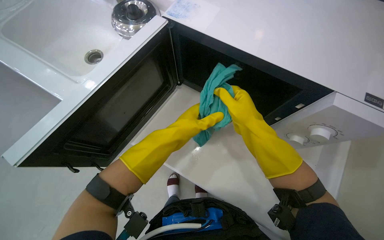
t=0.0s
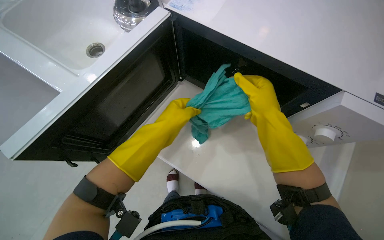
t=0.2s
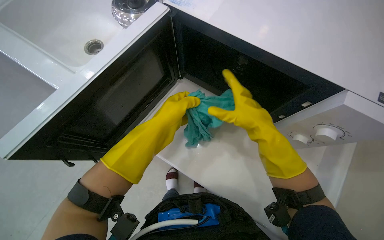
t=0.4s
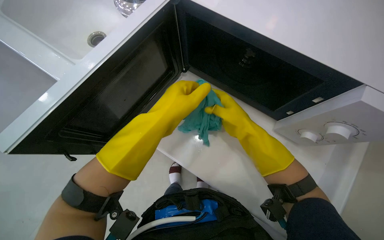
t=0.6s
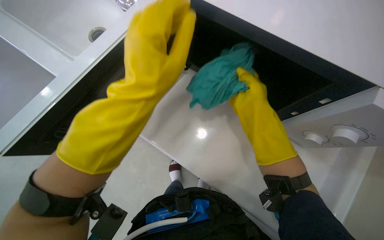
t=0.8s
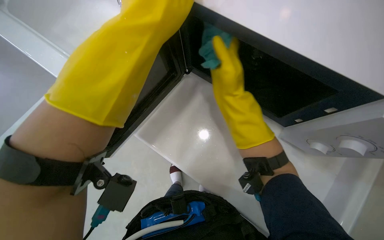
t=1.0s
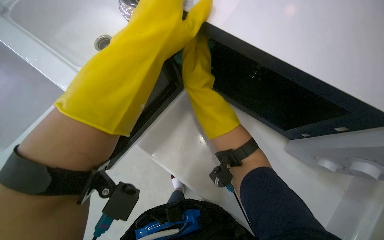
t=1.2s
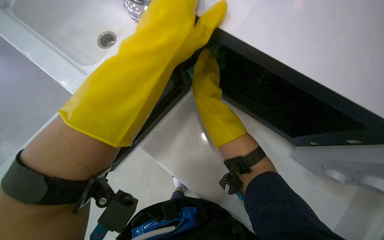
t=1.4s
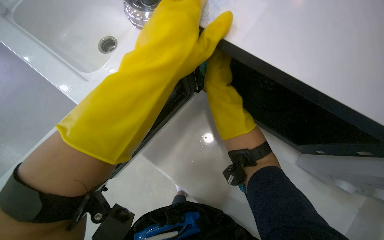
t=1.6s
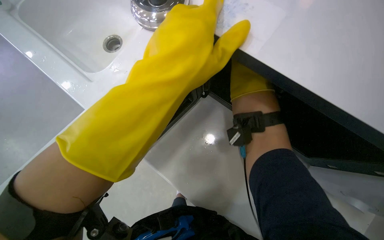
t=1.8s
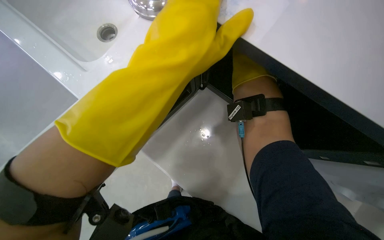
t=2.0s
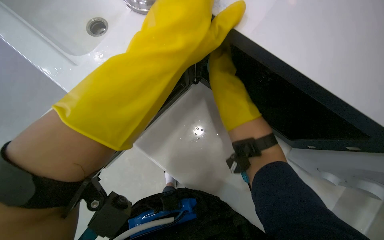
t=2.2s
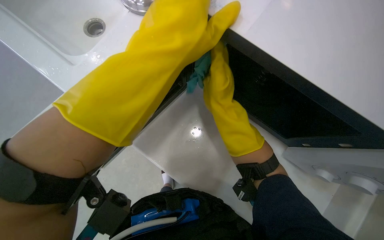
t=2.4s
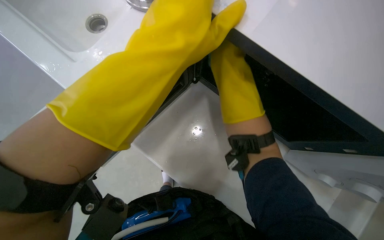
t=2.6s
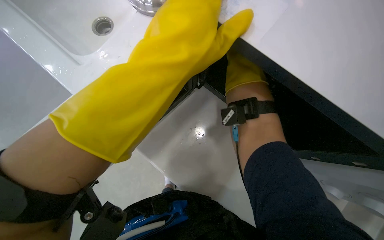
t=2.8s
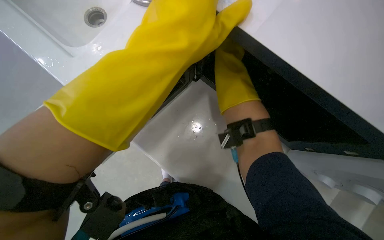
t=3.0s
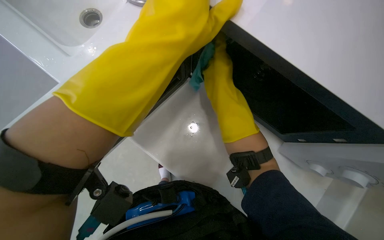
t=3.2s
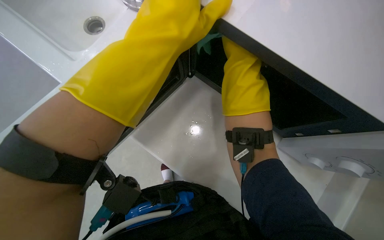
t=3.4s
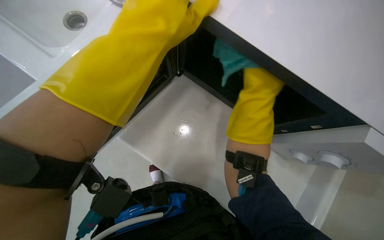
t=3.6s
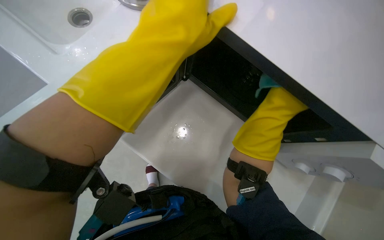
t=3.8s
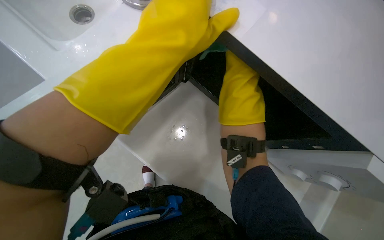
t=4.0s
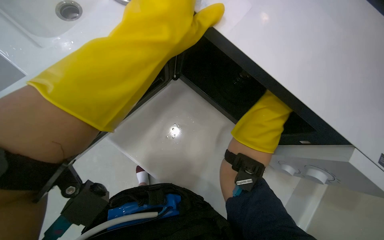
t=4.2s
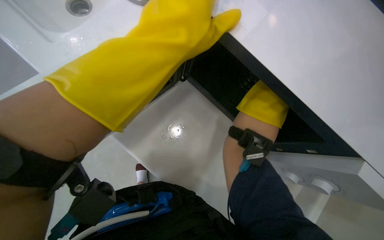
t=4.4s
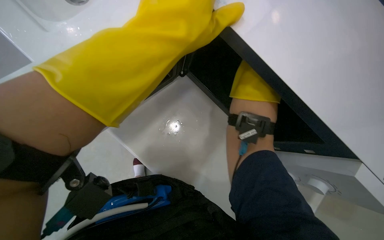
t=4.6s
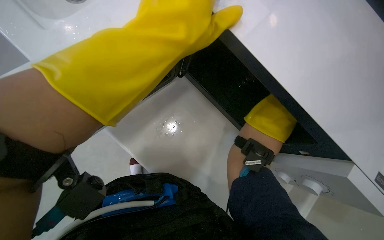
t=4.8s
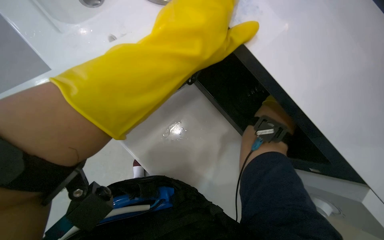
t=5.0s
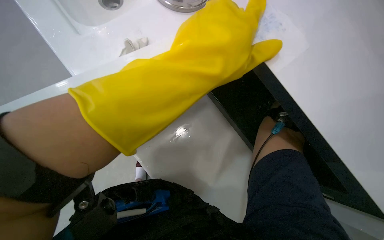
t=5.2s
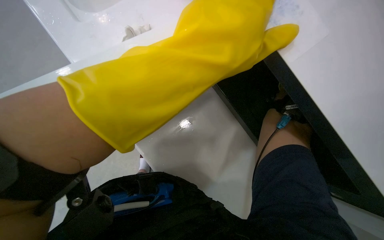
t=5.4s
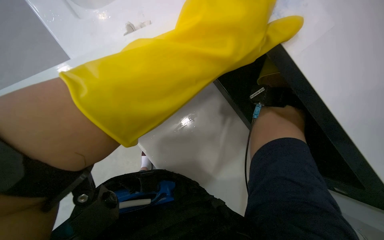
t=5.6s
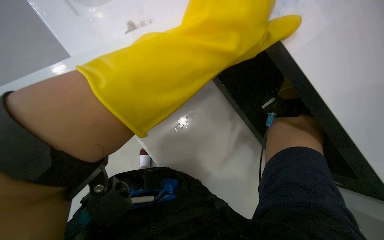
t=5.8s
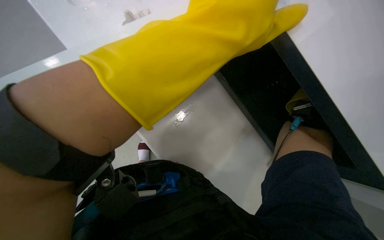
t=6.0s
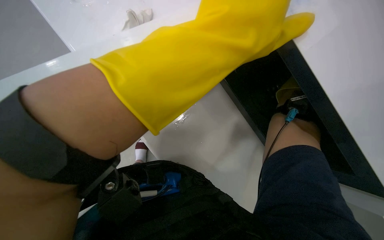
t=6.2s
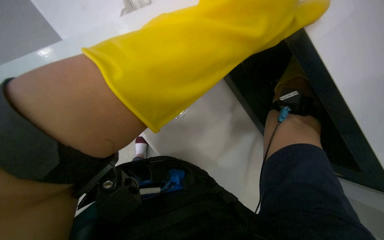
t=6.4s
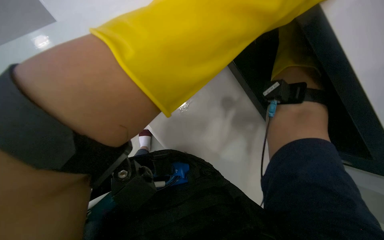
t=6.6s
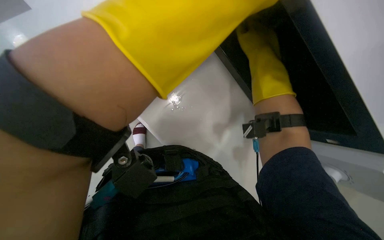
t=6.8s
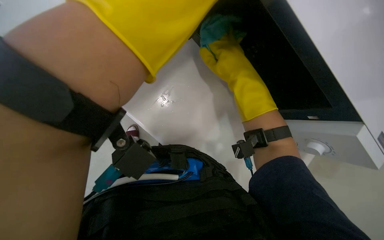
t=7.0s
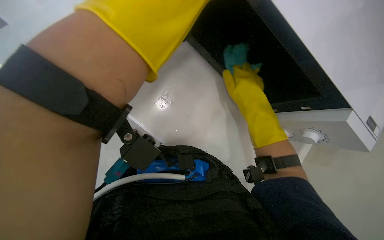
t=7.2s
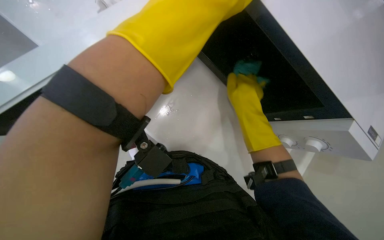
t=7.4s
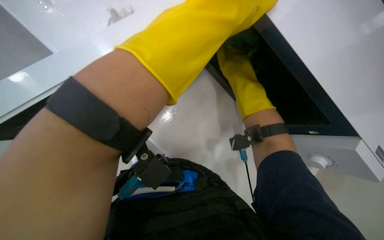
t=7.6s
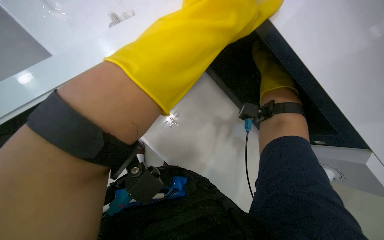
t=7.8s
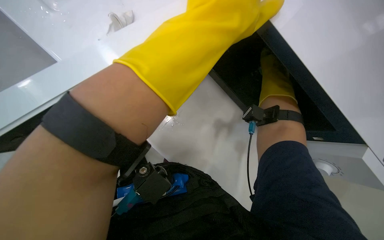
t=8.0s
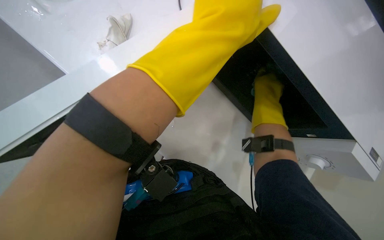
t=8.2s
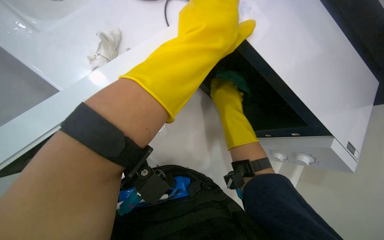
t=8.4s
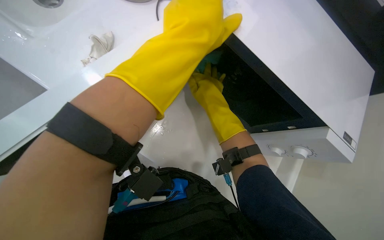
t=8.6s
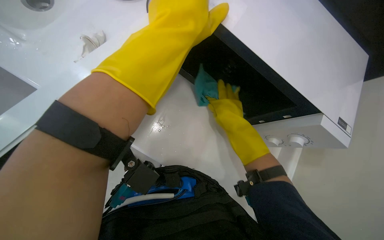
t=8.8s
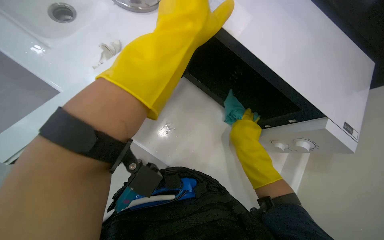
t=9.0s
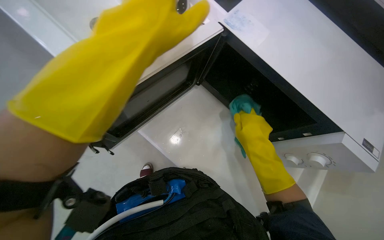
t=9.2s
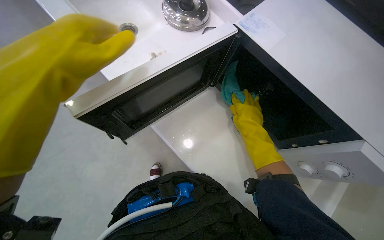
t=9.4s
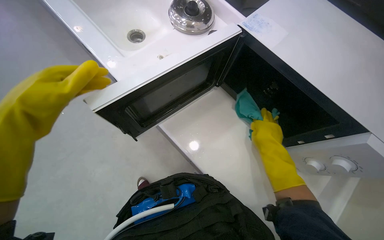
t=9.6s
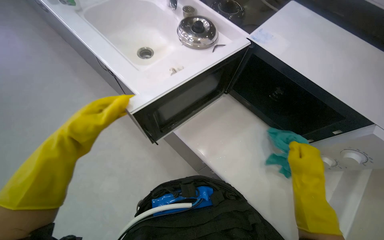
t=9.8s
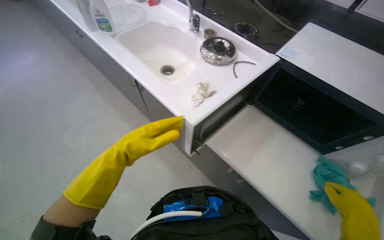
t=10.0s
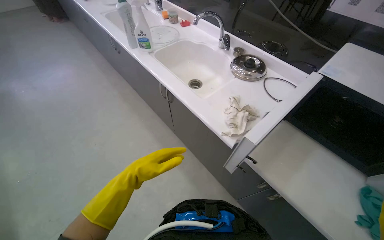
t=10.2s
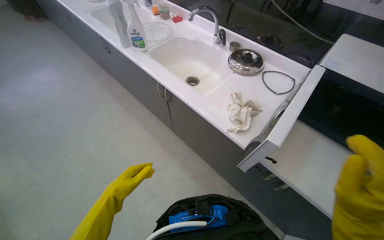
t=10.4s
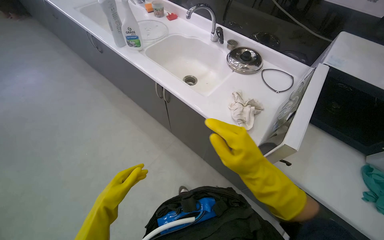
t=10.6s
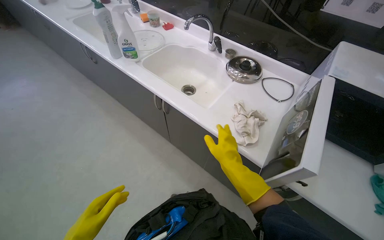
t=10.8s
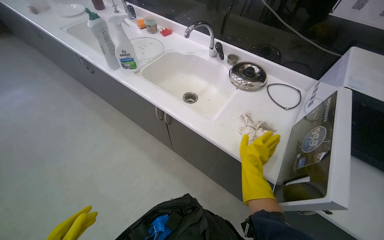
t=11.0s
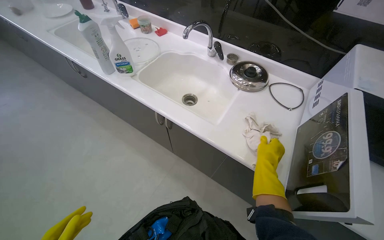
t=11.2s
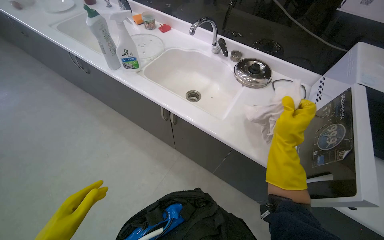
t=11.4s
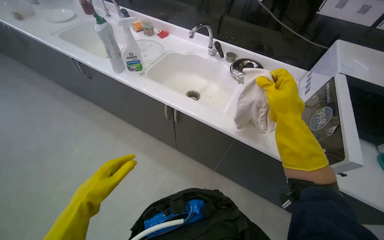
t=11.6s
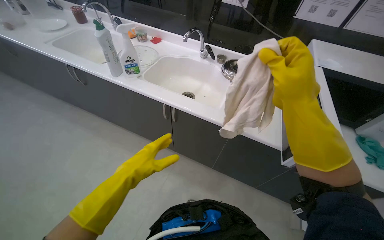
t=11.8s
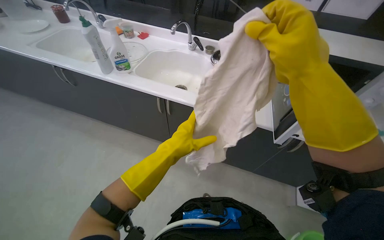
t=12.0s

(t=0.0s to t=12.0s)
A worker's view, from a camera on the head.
Job: cleaning kitchen.
The whole recording: Cleaning microwave. The worker wipes the inside and outside surfaces of the microwave with a cloth.
t=0.0s - t=1.6s: The right hand is displaced to the left and up the picture by about 15 cm.
t=1.6s - t=3.0s: The right hand moves left and right over about 15 cm, changing direction 2 times.
t=3.0s - t=4.4s: The right hand swings left and right, about 15 cm each way, with 2 reversals.
t=6.0s - t=7.6s: The head turns to the left by roughly 20 degrees.
t=7.6s - t=9.0s: The right hand heads down the picture and farther from the camera, covering roughly 20 cm.
t=9.0s - t=10.4s: The camera sweeps to the left, by roughly 20 degrees. The wearer looks roughly 20 degrees further upward. The left hand moves to the left and down the picture, roughly 60 cm.
t=10.4s - t=12.0s: The wearer's head swings some 25 degrees to the right. The right hand is displaced to the left by roughly 40 cm, and travels farther from the camera and back again, some 35 cm each way.

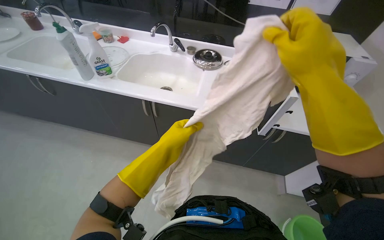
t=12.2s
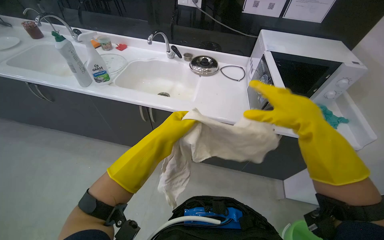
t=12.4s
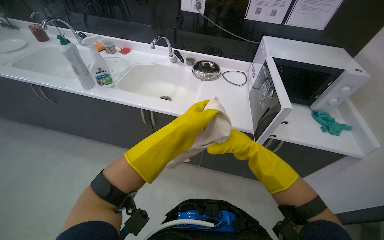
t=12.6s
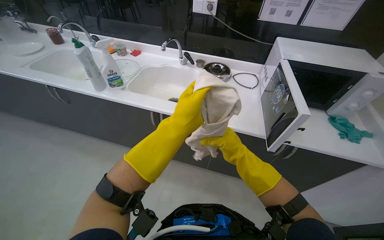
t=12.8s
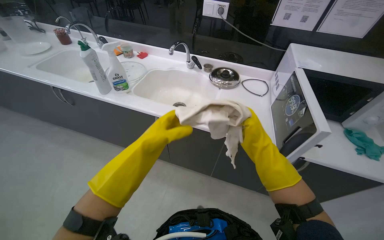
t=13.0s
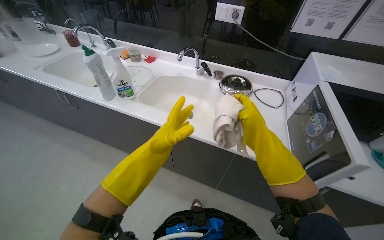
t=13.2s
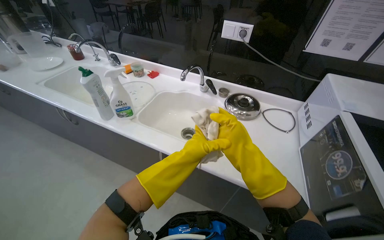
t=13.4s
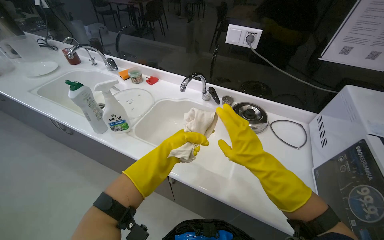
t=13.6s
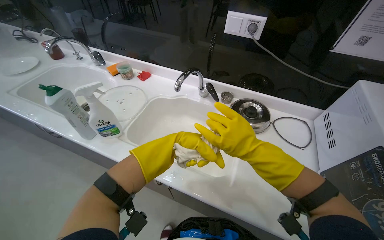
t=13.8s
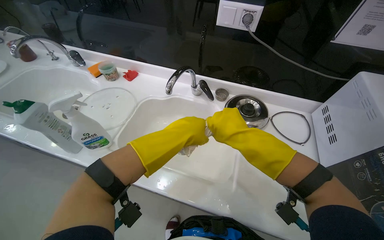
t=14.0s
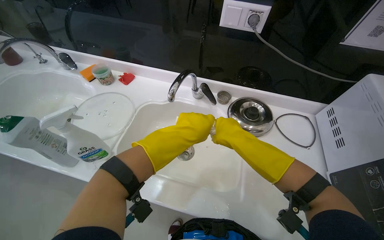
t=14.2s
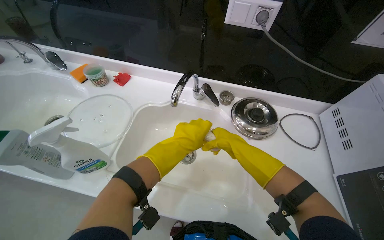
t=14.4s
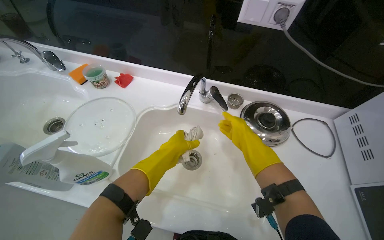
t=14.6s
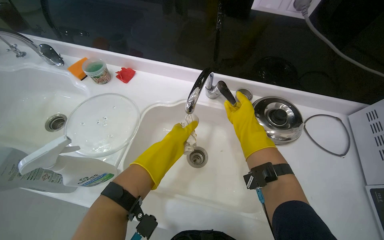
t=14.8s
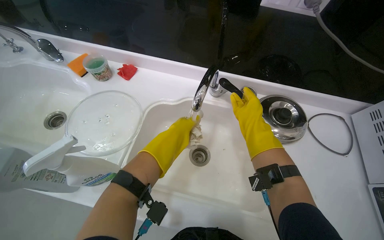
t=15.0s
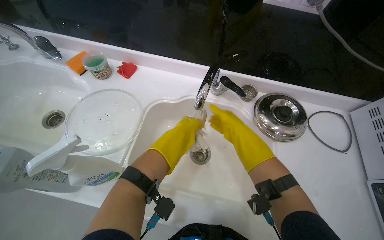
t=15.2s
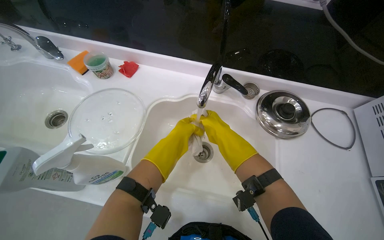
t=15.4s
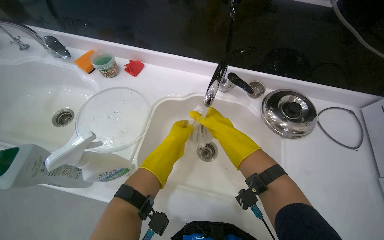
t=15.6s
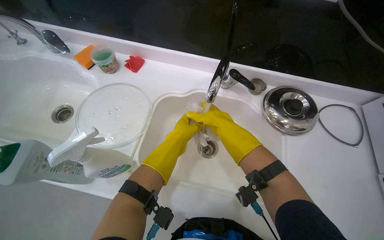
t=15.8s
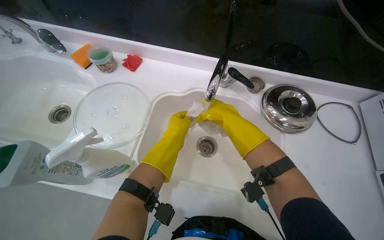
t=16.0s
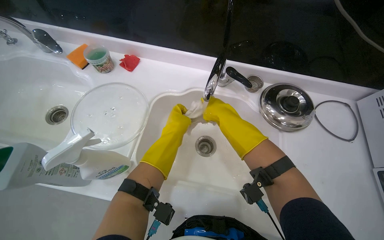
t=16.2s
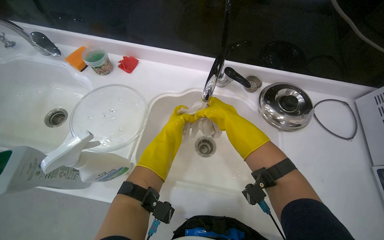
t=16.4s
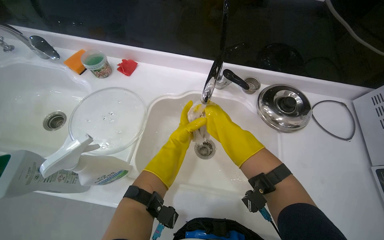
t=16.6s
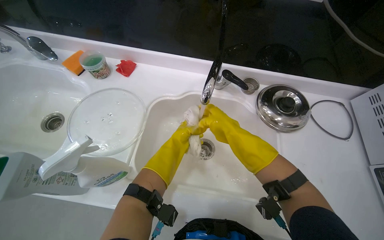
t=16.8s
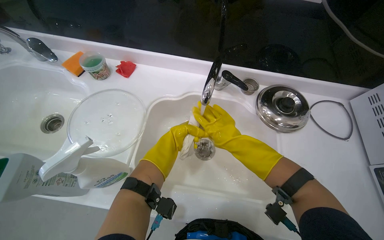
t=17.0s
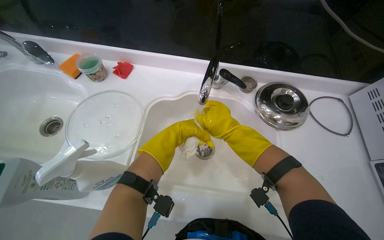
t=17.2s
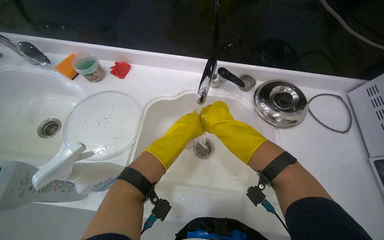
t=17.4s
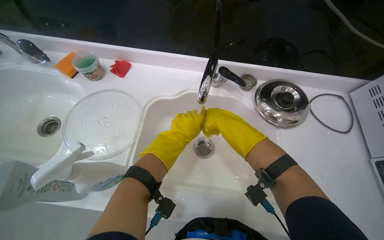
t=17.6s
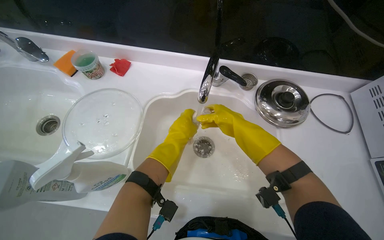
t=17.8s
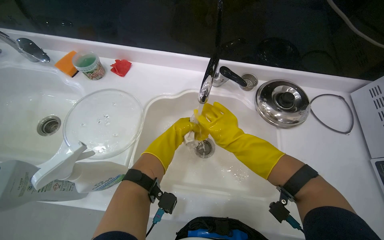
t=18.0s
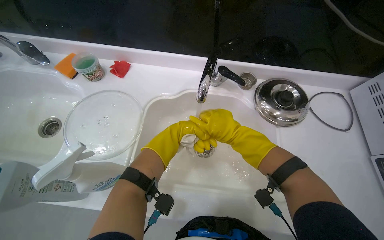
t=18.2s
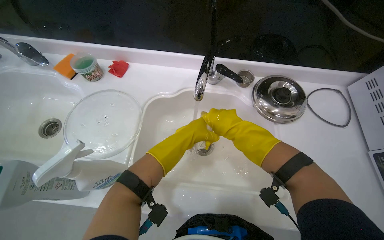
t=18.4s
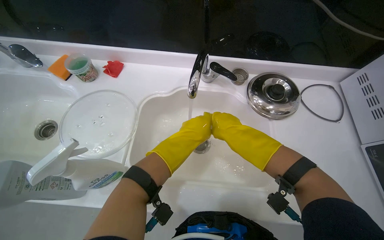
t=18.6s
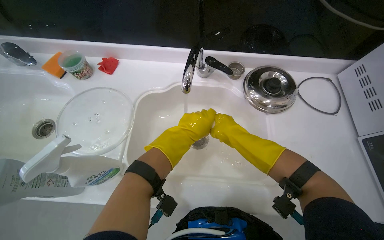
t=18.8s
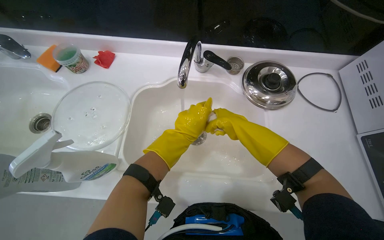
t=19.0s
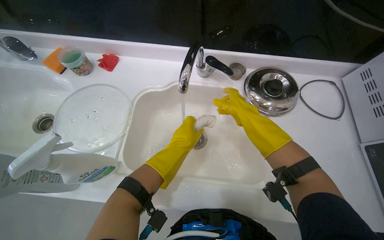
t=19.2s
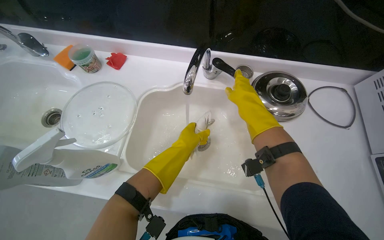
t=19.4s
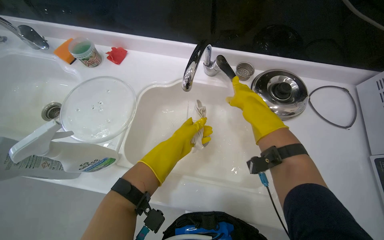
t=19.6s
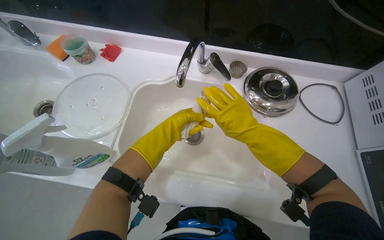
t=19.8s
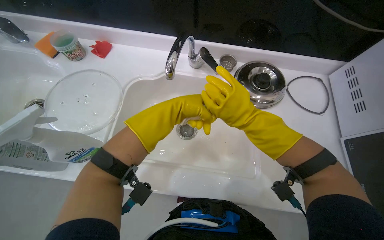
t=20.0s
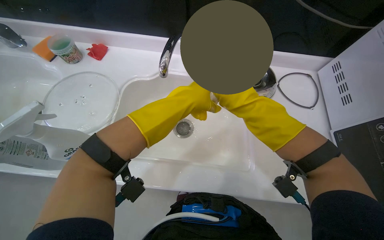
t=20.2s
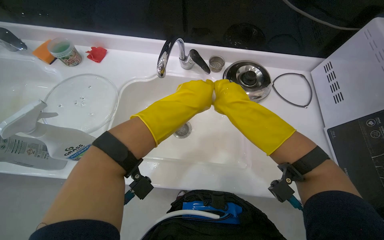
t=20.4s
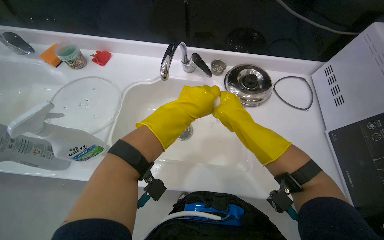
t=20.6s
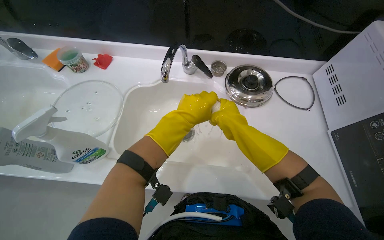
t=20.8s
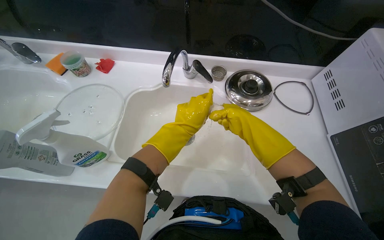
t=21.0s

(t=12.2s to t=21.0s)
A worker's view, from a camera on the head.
Job: cleaning kitchen.
The whole recording: Cleaning microwave. The worker wipes the inside and outside surfaces of the microwave with a cloth.
t=12.2s - t=13.6s: Both hands move farther from the camera, roughly 35 cm.
t=13.6s - t=15.2s: The camera is carried approximately 40 cm. The view tilts about 15 degrees downward.
t=15.2s - t=16.6s: The left hand shifts some 10 cm farther from the camera.
t=19.6s - t=21.0s: The left hand travels nearer to the camera by about 10 cm, while the right hand moves down the picture, some 10 cm.
